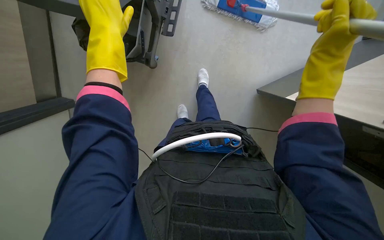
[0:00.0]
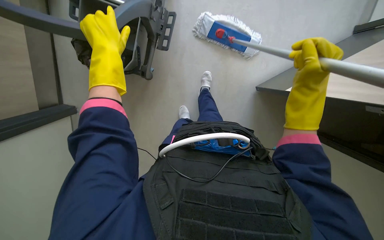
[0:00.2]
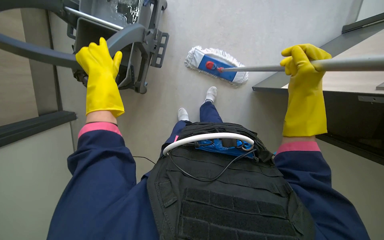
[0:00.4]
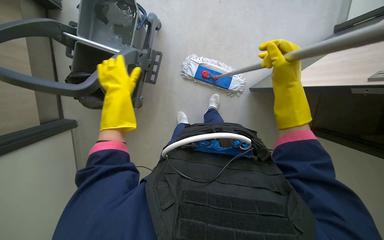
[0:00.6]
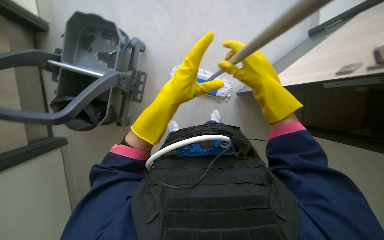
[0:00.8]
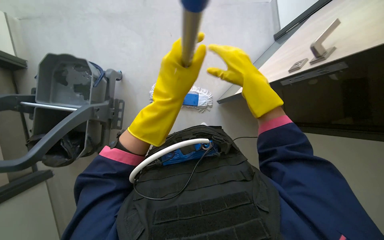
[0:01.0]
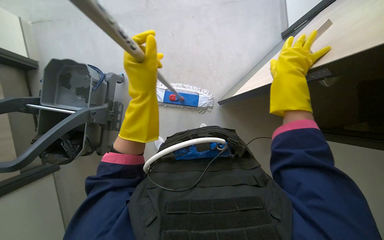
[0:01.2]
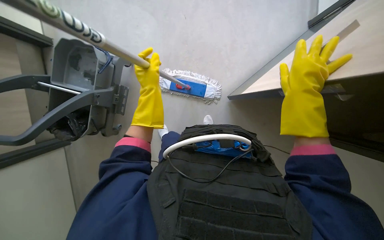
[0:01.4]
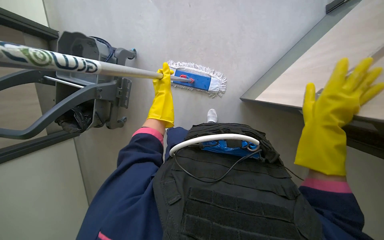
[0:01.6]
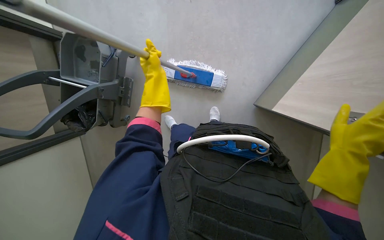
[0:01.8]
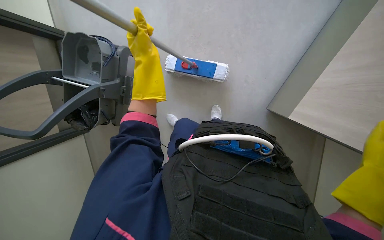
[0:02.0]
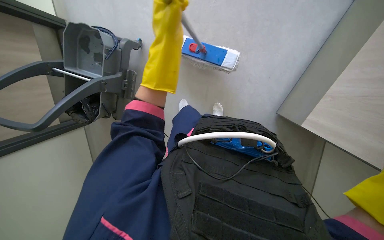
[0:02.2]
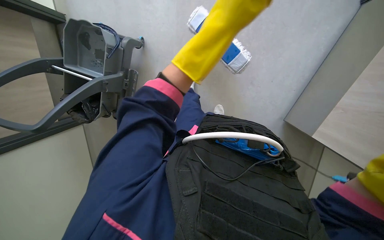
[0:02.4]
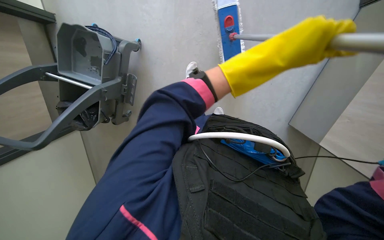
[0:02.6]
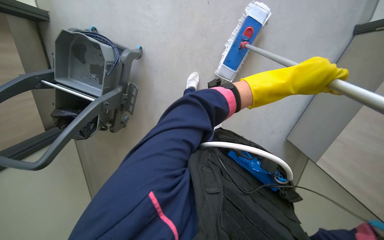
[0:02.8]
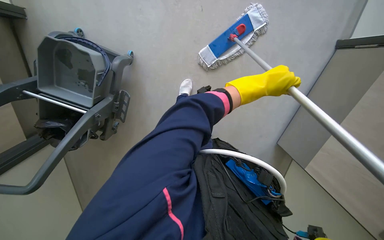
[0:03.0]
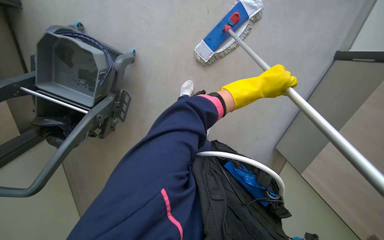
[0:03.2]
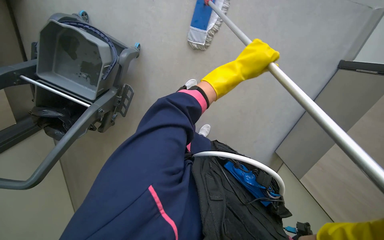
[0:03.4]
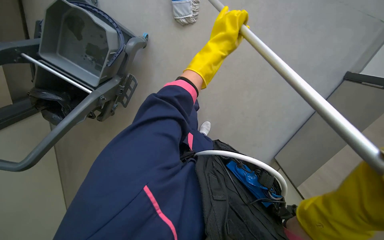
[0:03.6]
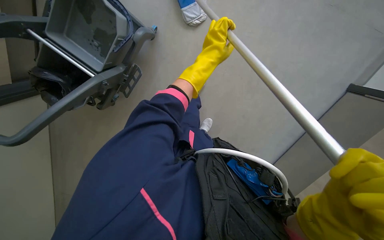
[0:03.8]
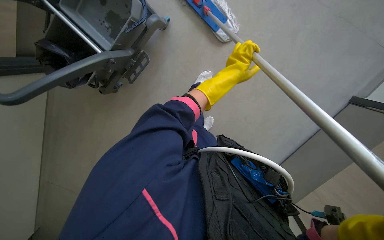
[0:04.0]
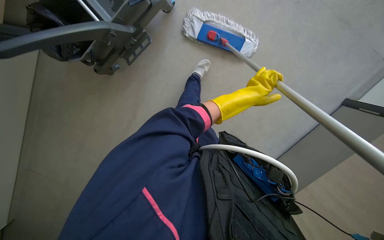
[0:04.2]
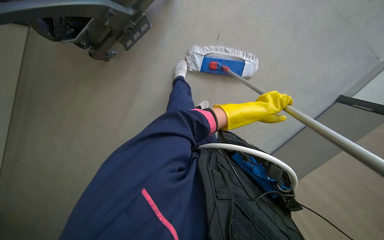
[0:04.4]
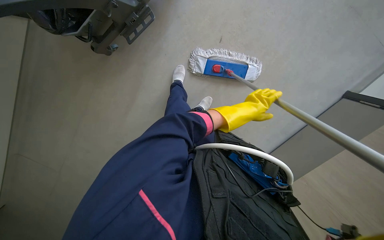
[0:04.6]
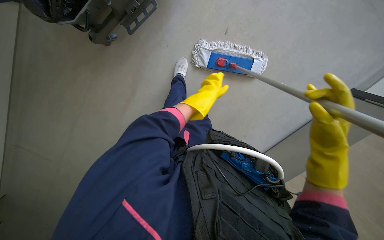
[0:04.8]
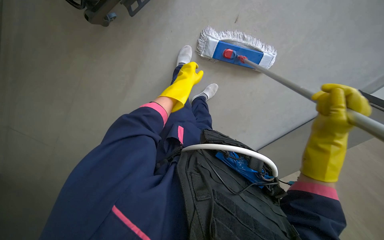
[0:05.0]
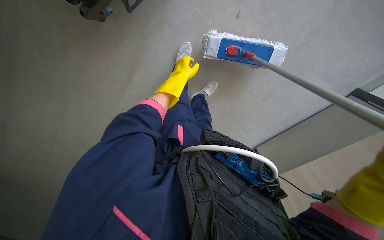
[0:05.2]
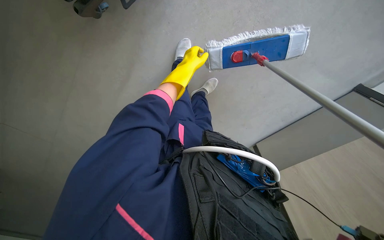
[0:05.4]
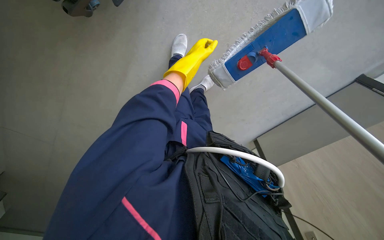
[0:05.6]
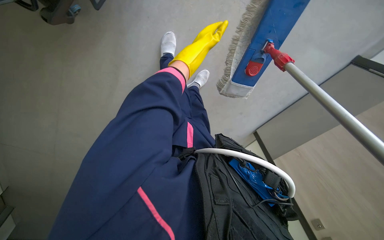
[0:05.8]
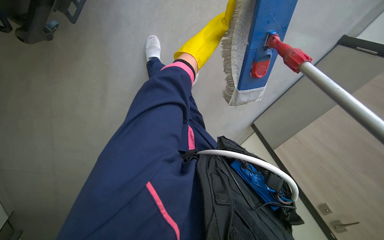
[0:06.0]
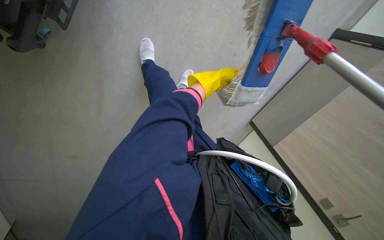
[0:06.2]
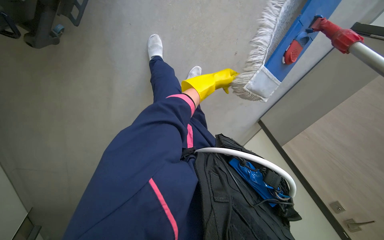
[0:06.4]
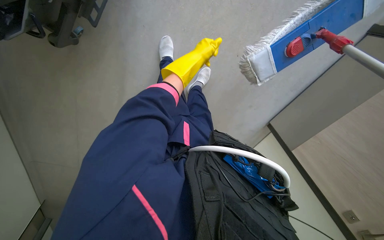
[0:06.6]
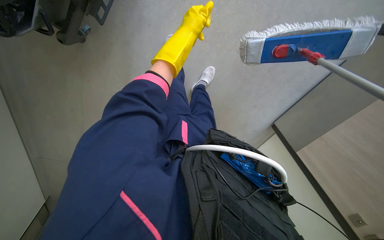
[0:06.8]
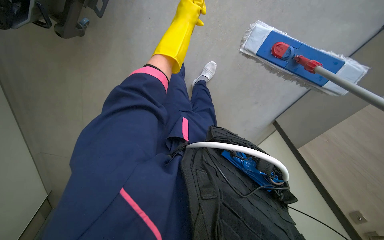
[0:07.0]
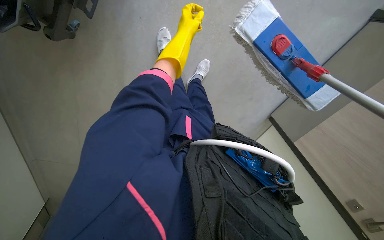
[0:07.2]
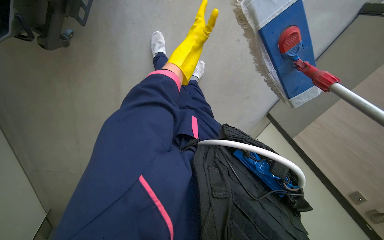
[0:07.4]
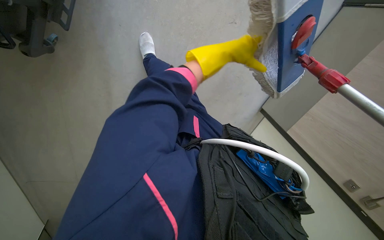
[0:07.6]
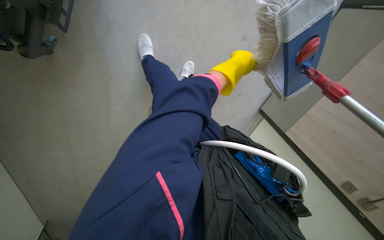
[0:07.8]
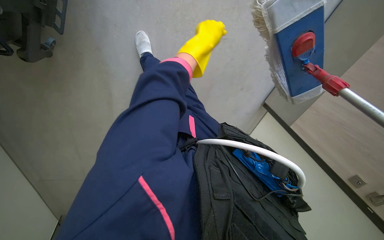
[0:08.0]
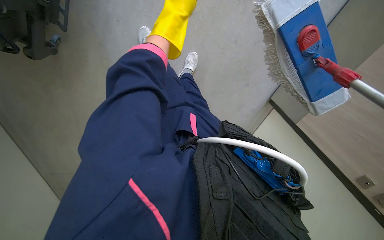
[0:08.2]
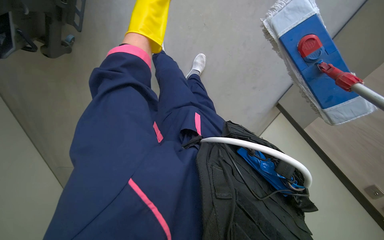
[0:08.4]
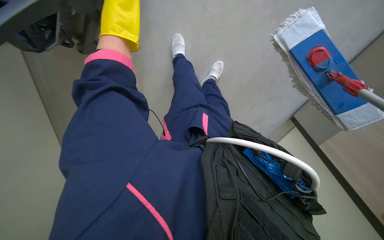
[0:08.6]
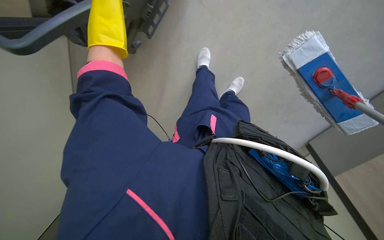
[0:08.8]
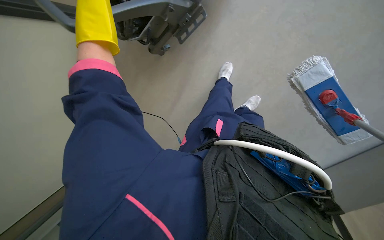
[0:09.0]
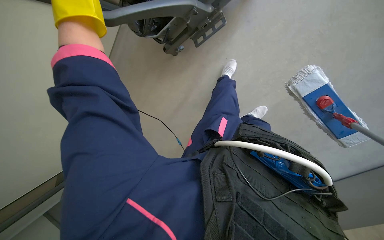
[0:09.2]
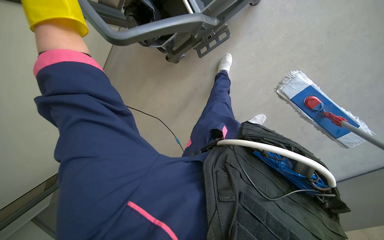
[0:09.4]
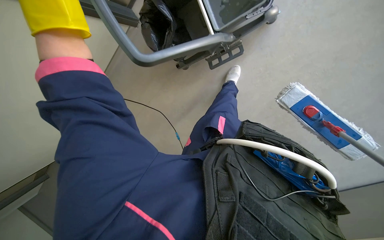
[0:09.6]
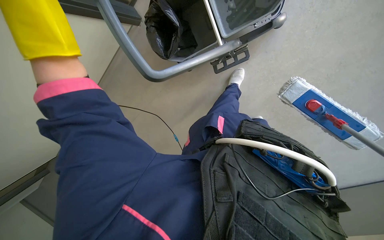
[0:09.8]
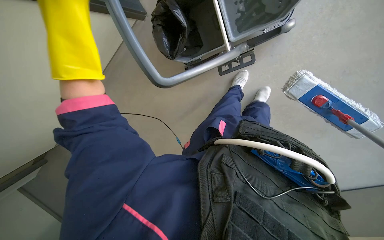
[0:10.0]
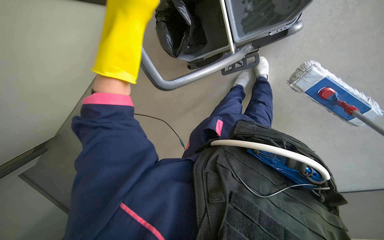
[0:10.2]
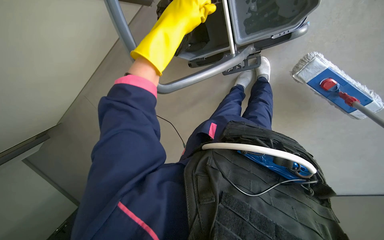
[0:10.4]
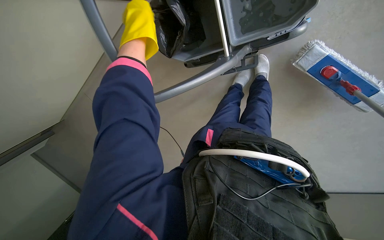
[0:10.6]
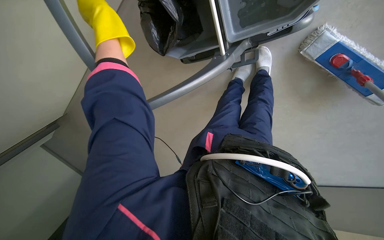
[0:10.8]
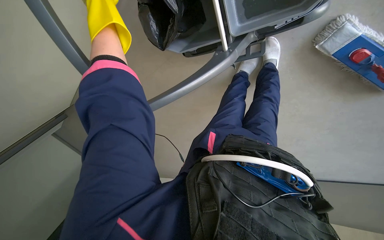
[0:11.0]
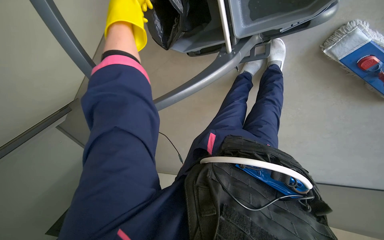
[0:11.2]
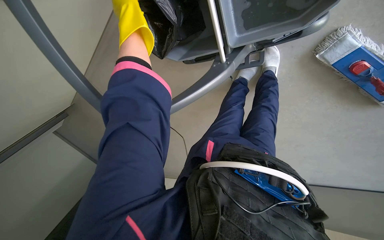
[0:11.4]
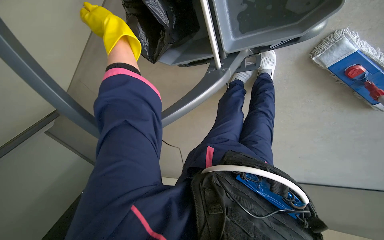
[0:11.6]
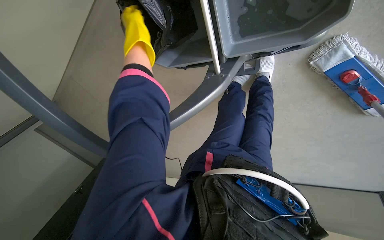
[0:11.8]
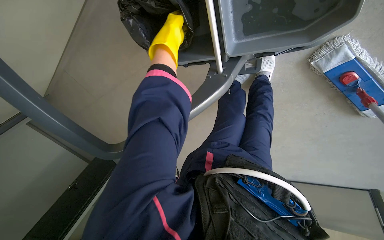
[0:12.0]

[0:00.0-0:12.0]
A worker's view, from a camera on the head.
Job: preparing cleaning supplies.
The whole recording: Wringing dirty mop head. The worker wrings out the dirty mop head into the bucket on the cart.
0:00.0 to 0:01.6: The hands both shift to the right by approximately 30 cm.
0:01.6 to 0:03.0: The left hand is displaced to the right by approximately 35 cm.
0:03.0 to 0:04.4: The scene turns some 25 degrees clockwise in the picture. The left hand moves down the picture, approximately 10 cm, and travels to the left and back again, approximately 25 cm each way.
0:04.4 to 0:06.0: The left hand travels up the picture by approximately 50 cm.
0:07.6 to 0:09.0: The wearer's head swings some 15 degrees to the left.
0:09.0 to 0:10.4: The head rotates roughly 15 degrees to the left. The camera pitches upward, by some 10 degrees.
0:10.4 to 0:12.0: The wearer looks approximately 15 degrees further downward. The left hand goes some 25 cm farther from the camera, and reaches about 10 cm to the left, then returns.

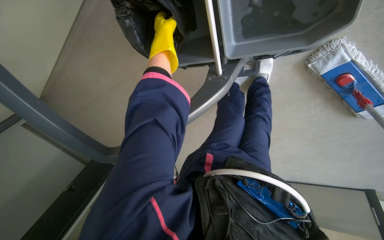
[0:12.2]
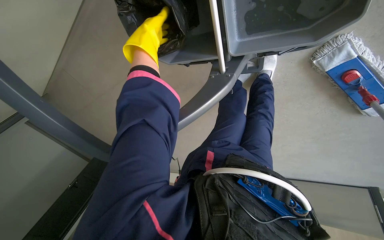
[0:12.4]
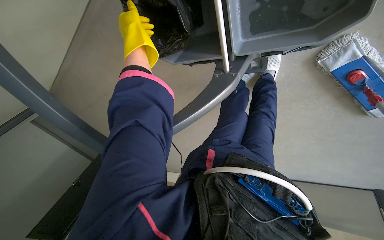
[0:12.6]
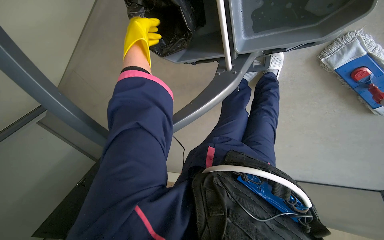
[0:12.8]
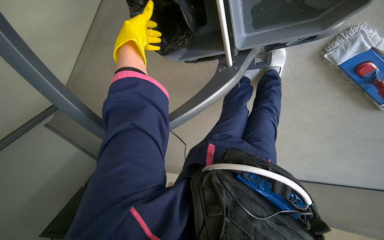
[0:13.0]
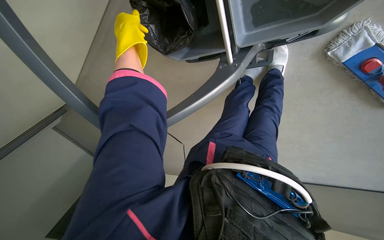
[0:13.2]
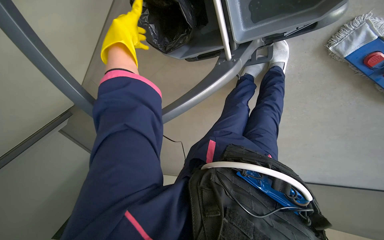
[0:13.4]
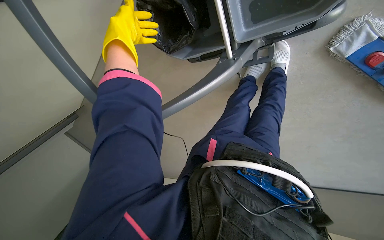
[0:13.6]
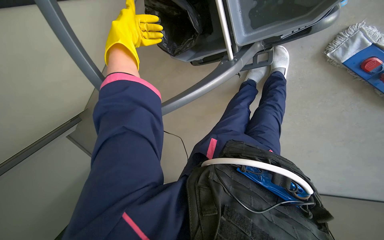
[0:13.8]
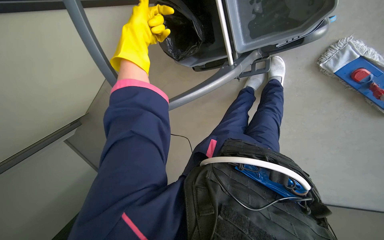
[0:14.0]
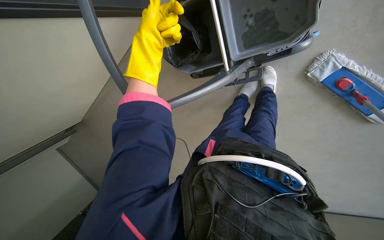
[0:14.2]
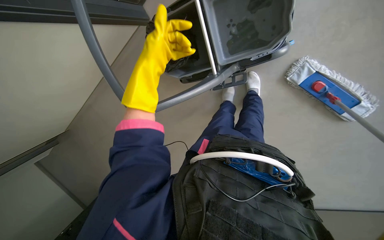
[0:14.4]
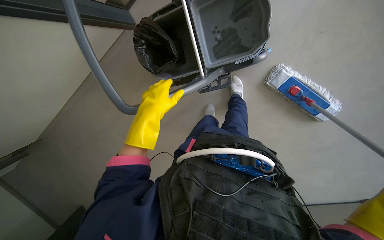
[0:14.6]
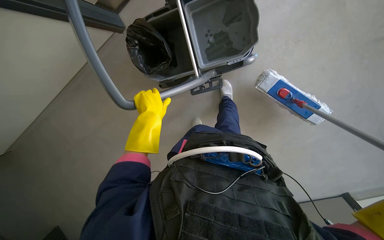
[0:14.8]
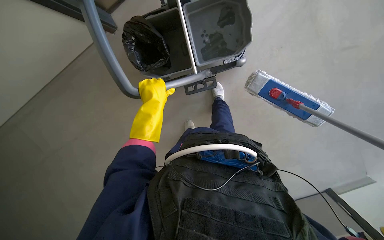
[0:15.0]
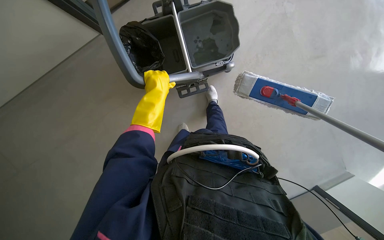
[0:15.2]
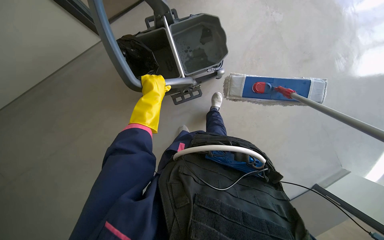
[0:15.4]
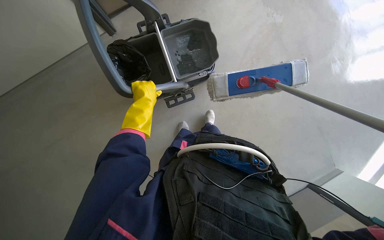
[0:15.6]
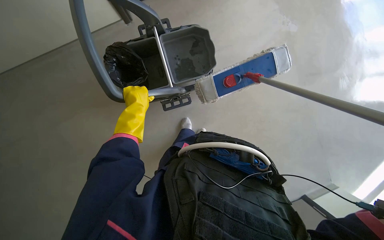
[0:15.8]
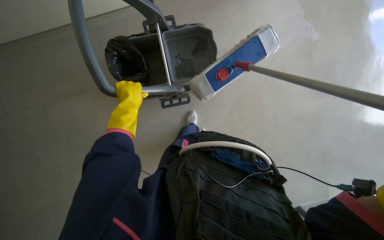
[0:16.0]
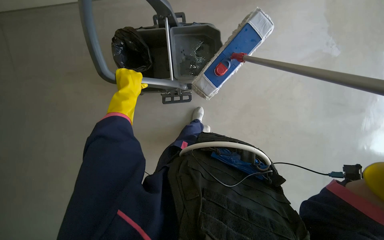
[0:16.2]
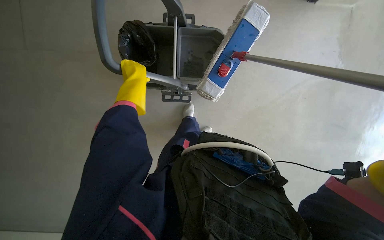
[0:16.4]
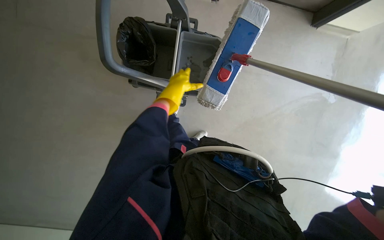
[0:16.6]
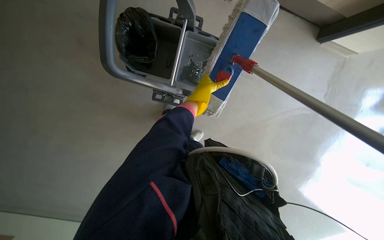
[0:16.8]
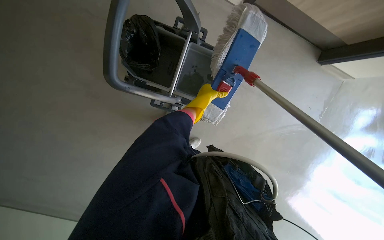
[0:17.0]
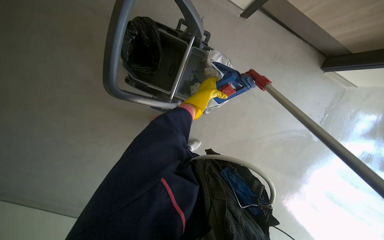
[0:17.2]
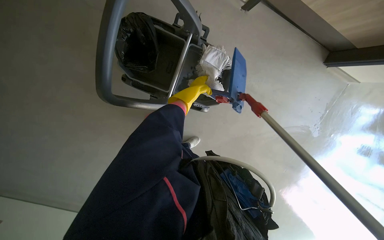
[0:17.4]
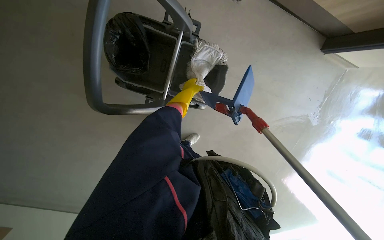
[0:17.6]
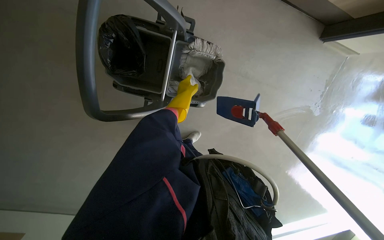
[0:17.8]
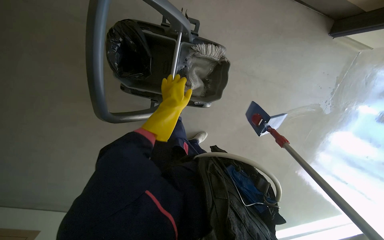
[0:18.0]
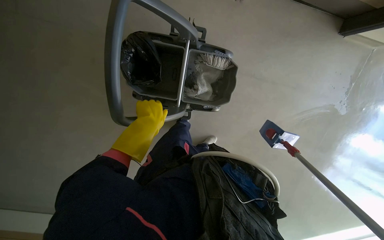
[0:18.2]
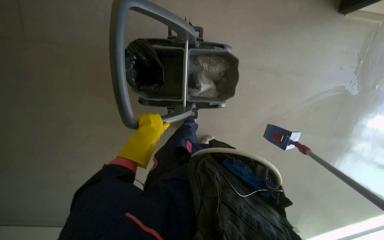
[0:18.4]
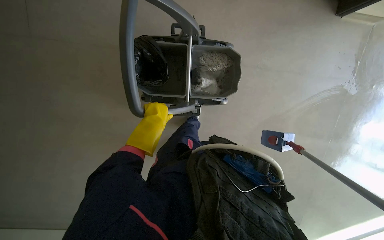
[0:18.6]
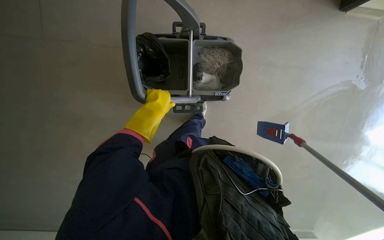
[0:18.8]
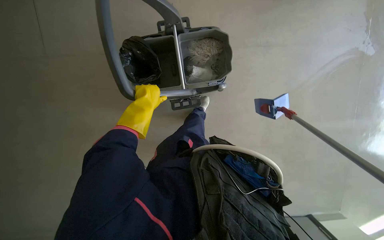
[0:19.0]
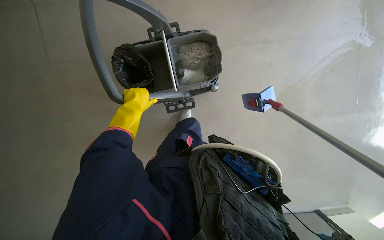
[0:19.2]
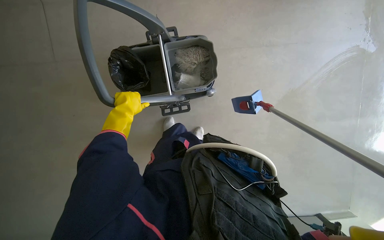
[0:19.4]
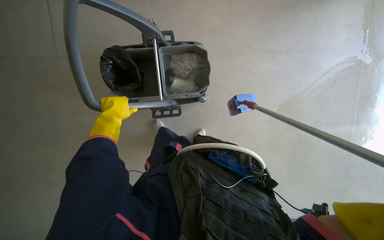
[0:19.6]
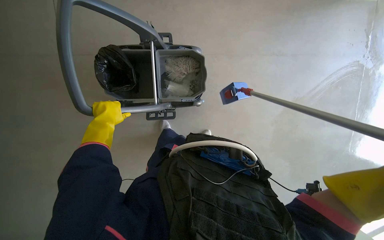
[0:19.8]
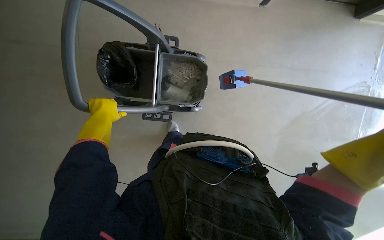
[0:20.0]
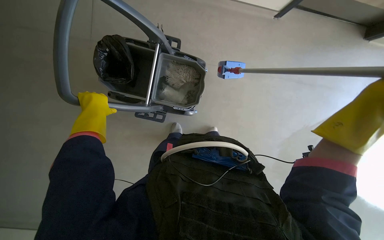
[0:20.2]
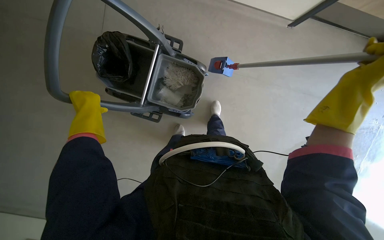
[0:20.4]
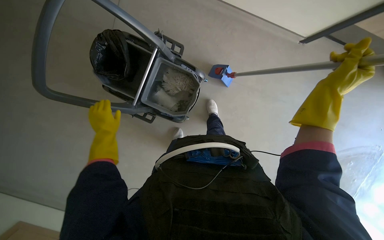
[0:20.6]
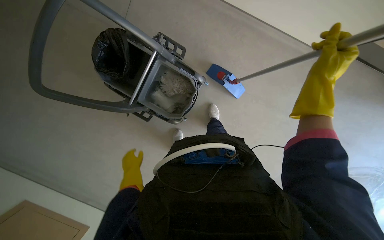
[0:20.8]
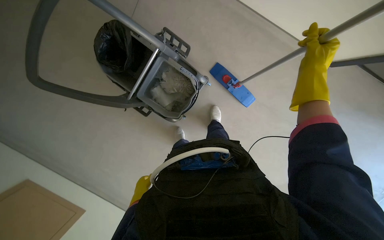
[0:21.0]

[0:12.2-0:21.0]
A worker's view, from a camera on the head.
Job: preparing cleaning supplies.
The whole recording: Wringing dirty mop head. The worker wrings out the dirty mop head into the bucket on the cart.
0:12.2 to 0:13.6: The left hand is displaced nearer to the camera and to the left by approximately 15 cm.
0:13.6 to 0:15.2: The camera is aimed about 20 degrees further to the right. The wearer looks some 15 degrees further upward. The left hand travels down the picture and to the right by about 20 cm.
0:15.2 to 0:16.6: The left hand shifts about 10 cm farther from the camera.
0:19.6 to 0:21.0: The scene turns some 35 degrees clockwise in the picture. The left hand is displaced to the right and down the picture by approximately 50 cm.
